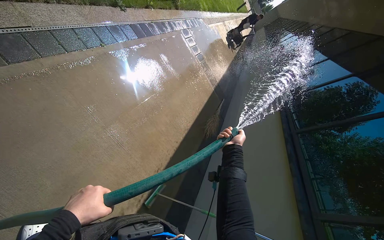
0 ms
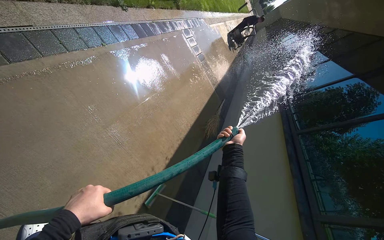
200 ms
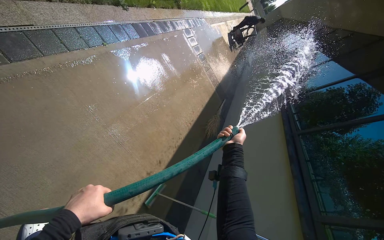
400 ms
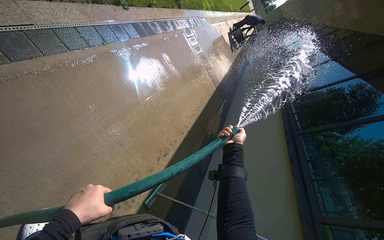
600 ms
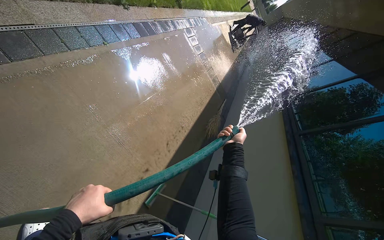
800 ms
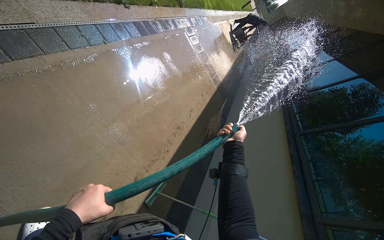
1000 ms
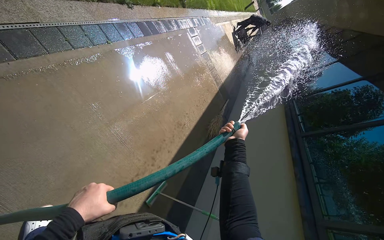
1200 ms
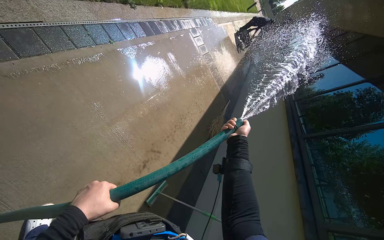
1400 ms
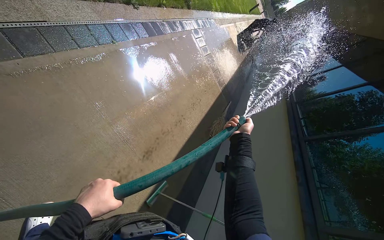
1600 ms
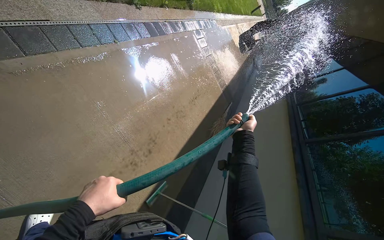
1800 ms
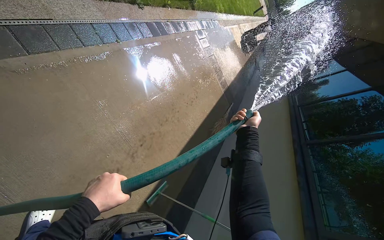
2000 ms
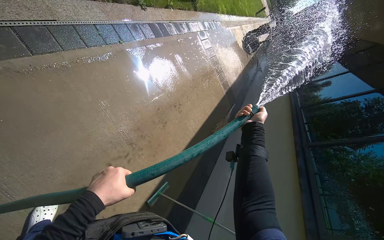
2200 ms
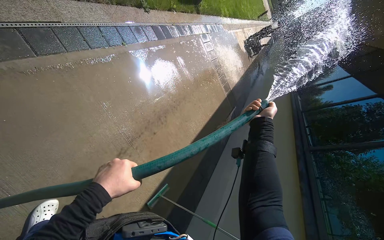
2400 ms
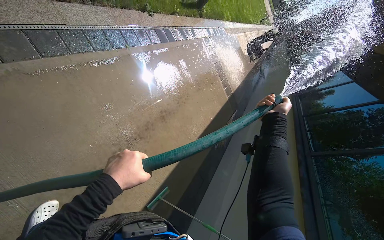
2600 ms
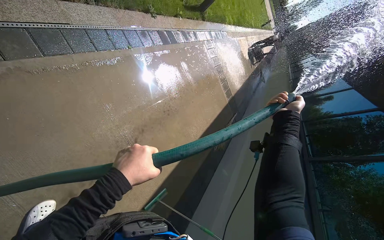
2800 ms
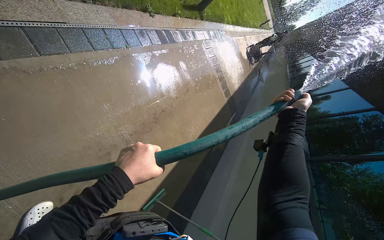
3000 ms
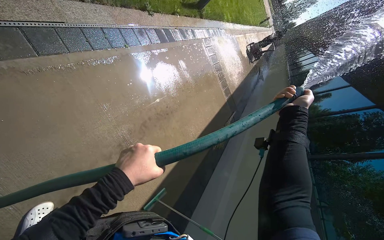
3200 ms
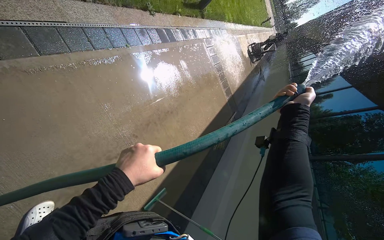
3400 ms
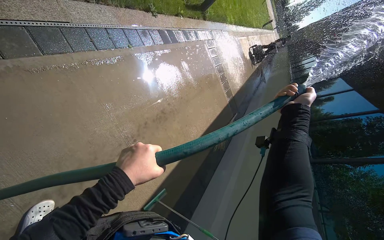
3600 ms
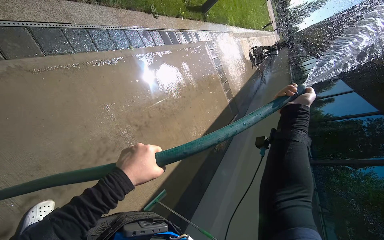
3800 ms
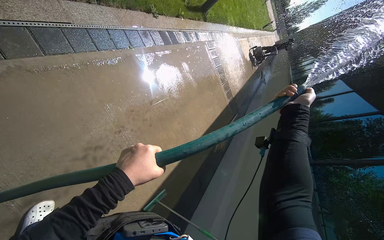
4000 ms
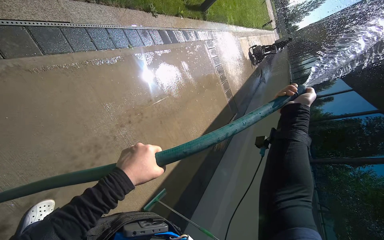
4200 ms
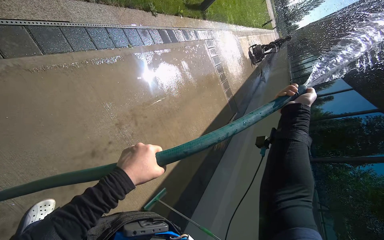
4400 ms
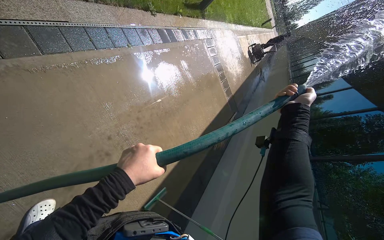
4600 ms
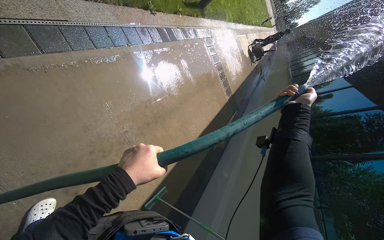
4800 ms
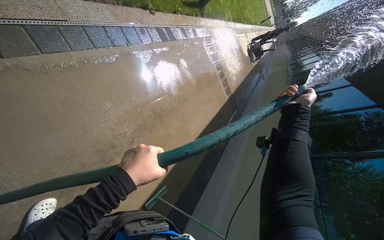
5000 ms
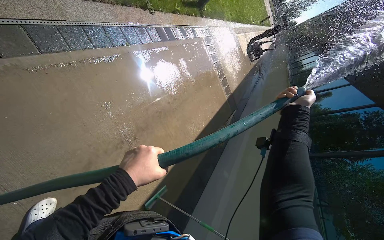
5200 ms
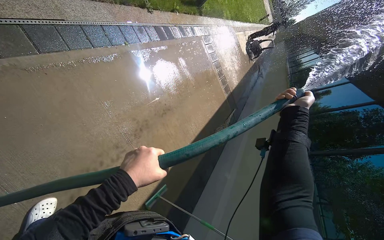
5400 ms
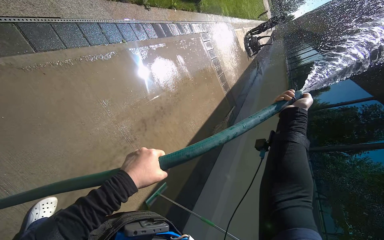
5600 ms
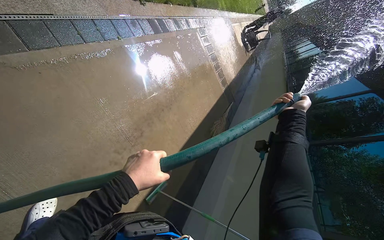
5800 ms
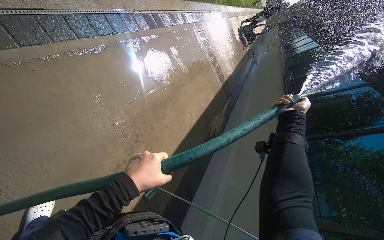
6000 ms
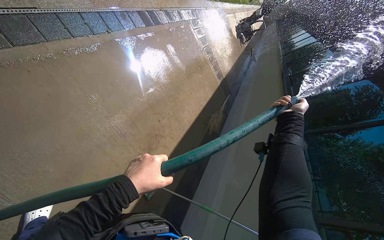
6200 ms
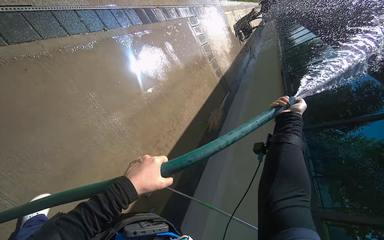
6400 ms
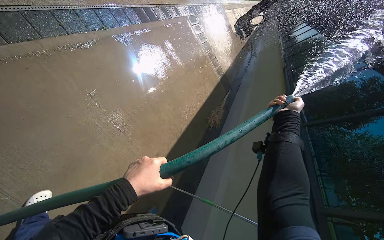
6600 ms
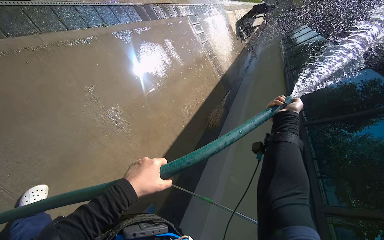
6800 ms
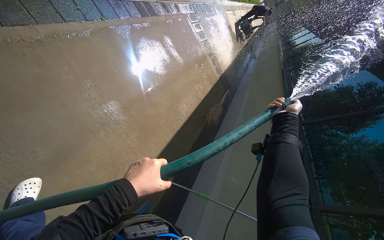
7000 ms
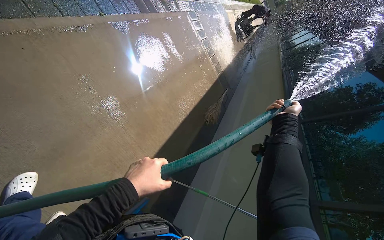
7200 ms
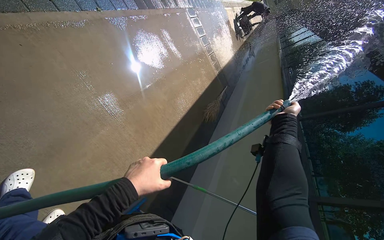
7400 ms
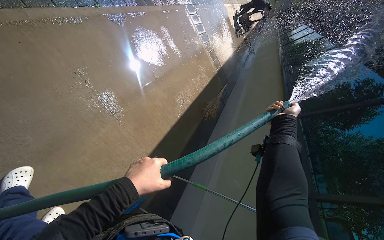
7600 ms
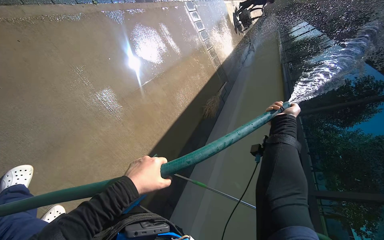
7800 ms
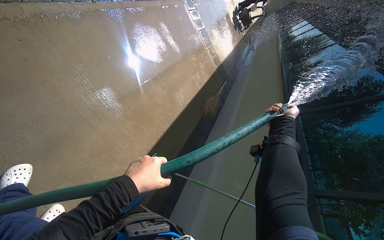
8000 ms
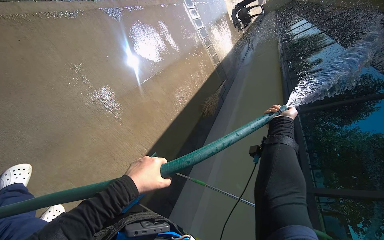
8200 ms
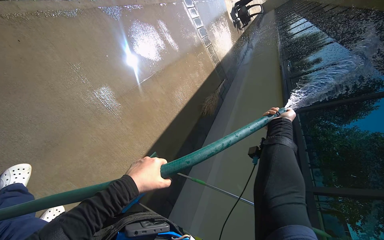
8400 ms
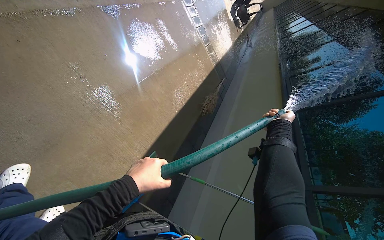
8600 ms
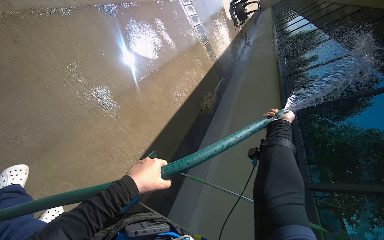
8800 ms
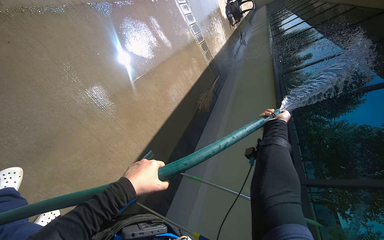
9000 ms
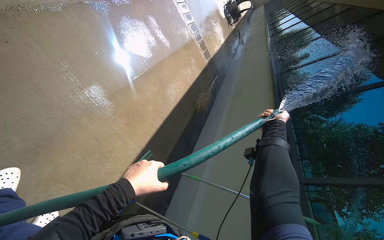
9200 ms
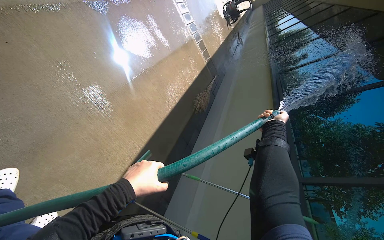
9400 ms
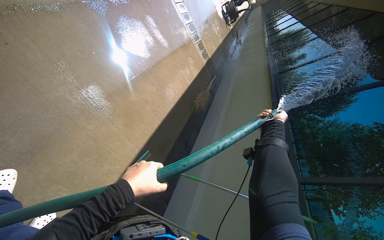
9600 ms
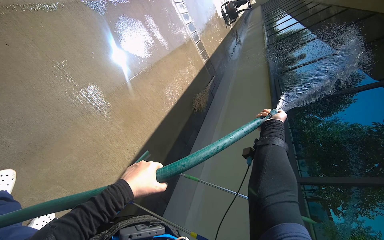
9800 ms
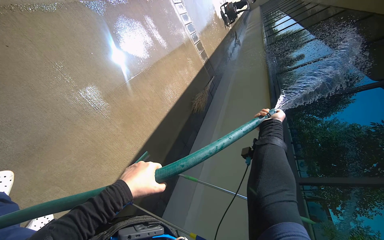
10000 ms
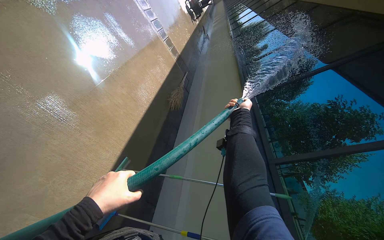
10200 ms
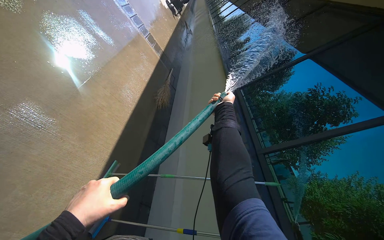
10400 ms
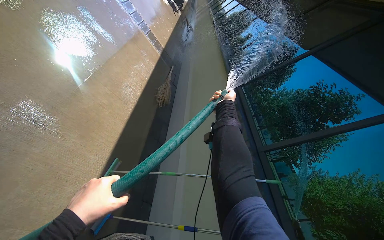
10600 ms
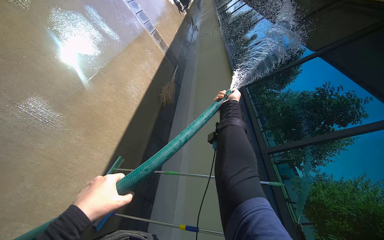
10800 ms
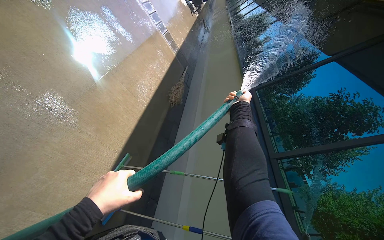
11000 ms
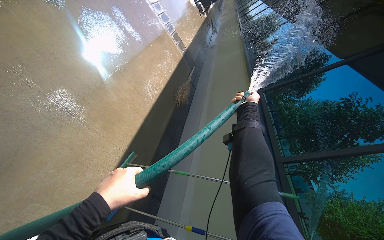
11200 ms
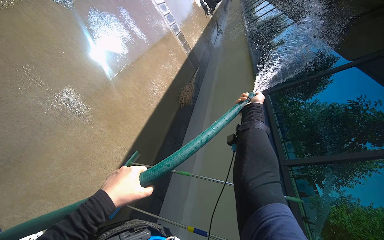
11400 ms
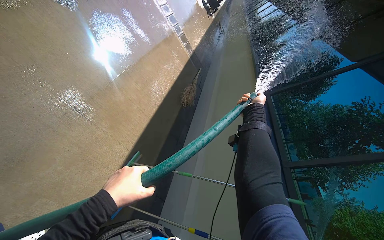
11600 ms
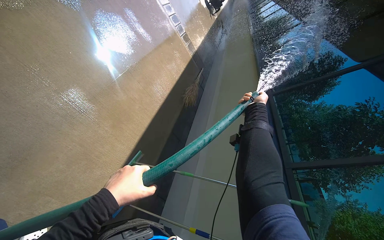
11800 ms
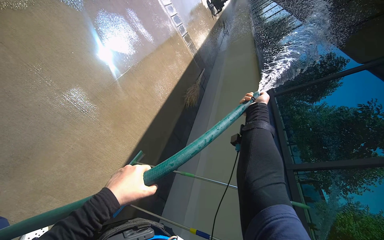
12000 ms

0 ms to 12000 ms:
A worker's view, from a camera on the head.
Job: sweeping floor.
The whole recording: Rinsing concrete ground. The worker rinses the concrete ground with a hose.
0 ms to 1600 ms: The hands stay close to where they were, moving slightly.
1600 ms to 3000 ms: The left hand travels up the picture and to the right by approximately 15 cm, while the right hand moves up the picture, nearer to the camera and to the right, approximately 25 cm.
3000 ms to 4400 ms: The hands stay close to where they were, moving slightly.
7600 ms to 9000 ms: The hands stay close to where they were, moving slightly.
9000 ms to 10400 ms: The head turns to the right by some 20 degrees.
10400 ms to 12000 ms: The hands stay close to where they were, moving slightly.

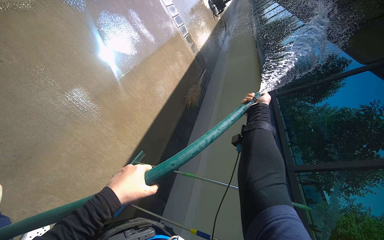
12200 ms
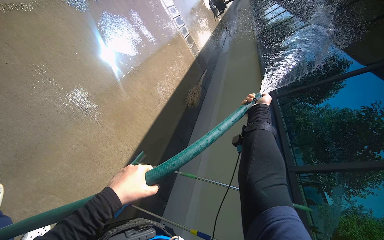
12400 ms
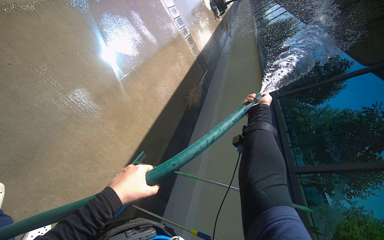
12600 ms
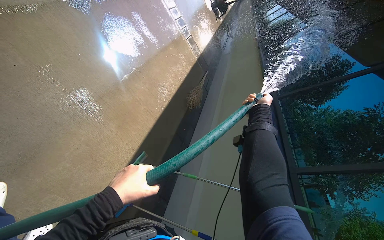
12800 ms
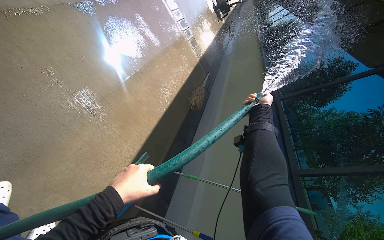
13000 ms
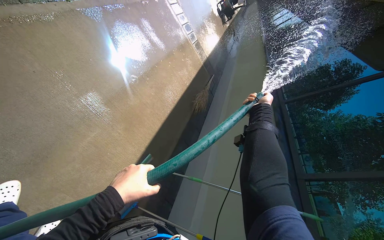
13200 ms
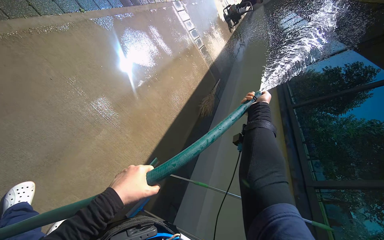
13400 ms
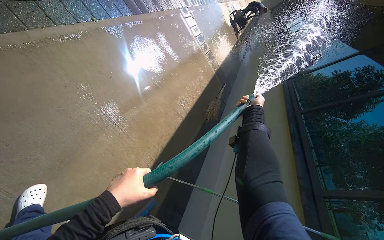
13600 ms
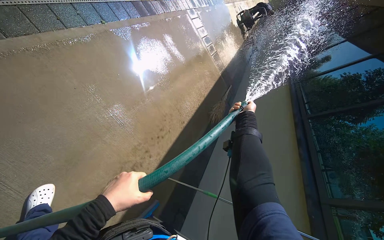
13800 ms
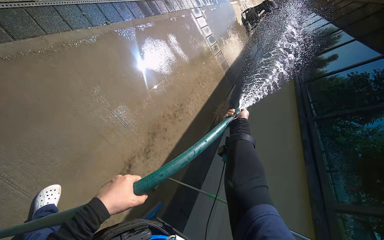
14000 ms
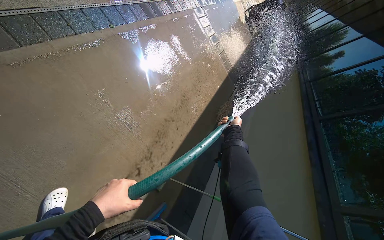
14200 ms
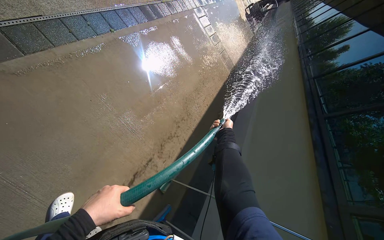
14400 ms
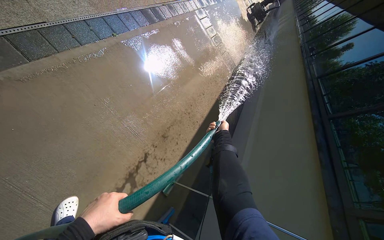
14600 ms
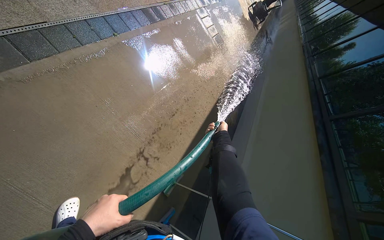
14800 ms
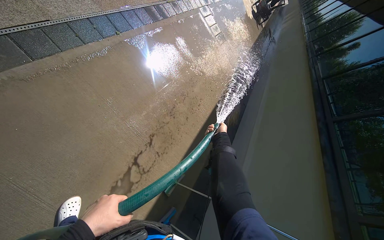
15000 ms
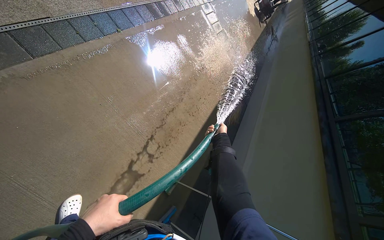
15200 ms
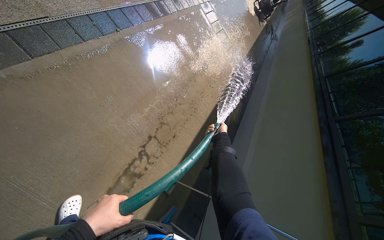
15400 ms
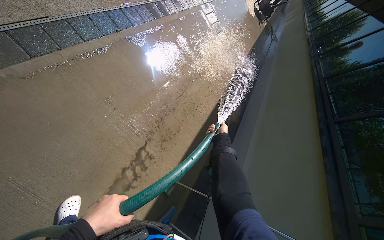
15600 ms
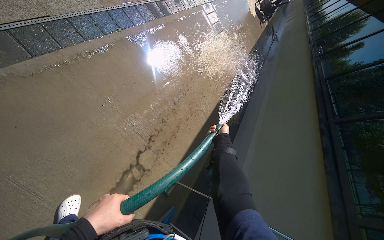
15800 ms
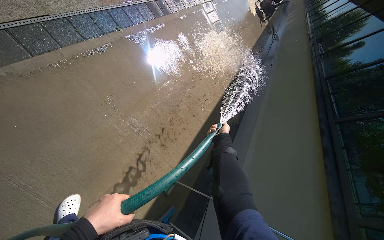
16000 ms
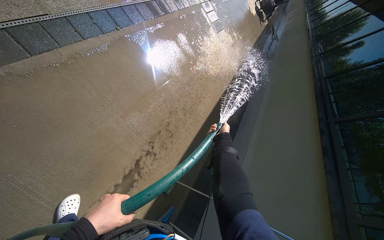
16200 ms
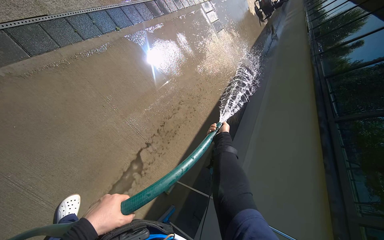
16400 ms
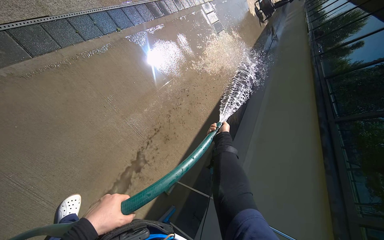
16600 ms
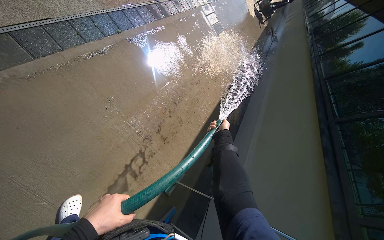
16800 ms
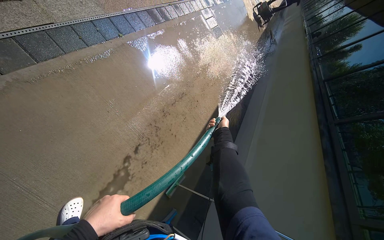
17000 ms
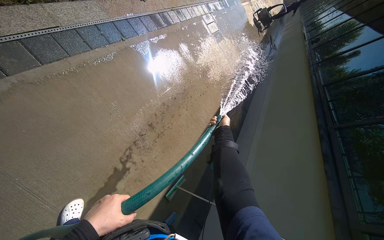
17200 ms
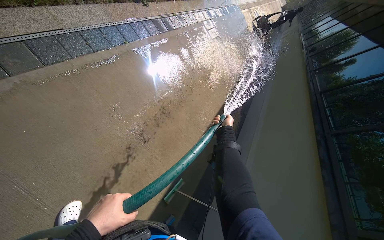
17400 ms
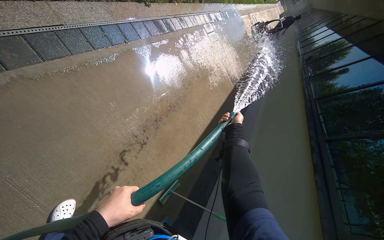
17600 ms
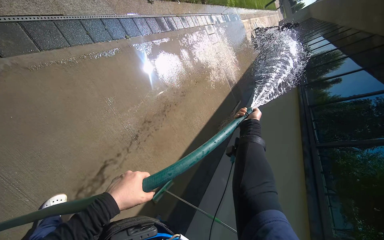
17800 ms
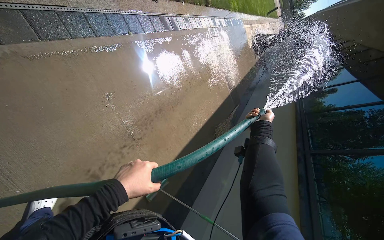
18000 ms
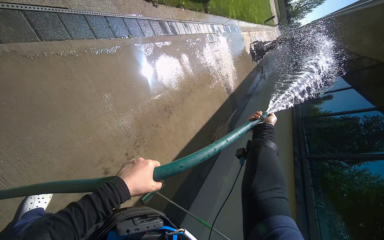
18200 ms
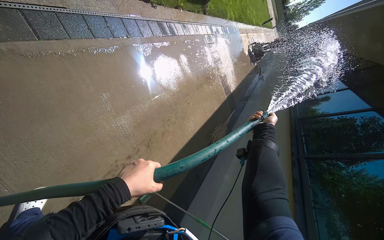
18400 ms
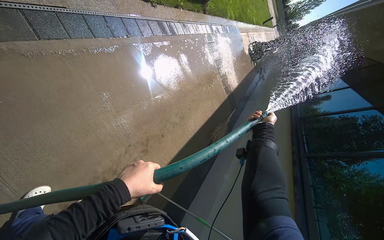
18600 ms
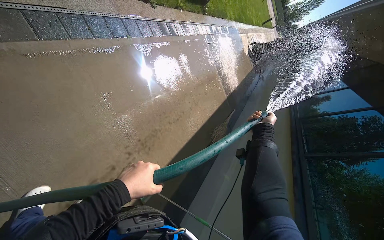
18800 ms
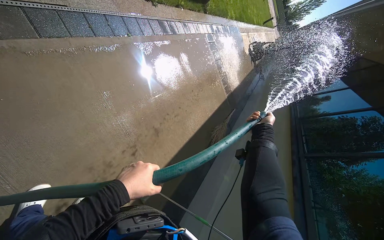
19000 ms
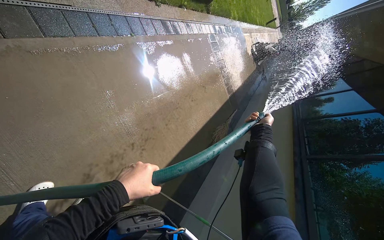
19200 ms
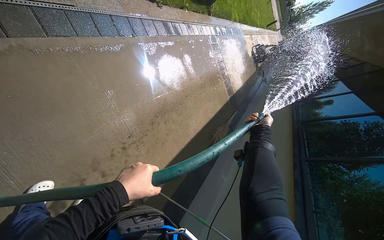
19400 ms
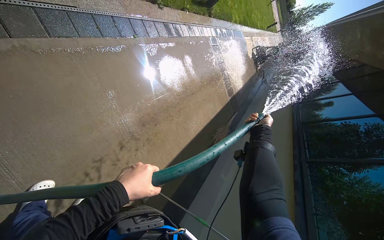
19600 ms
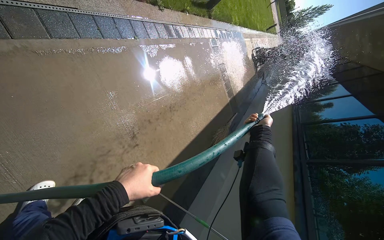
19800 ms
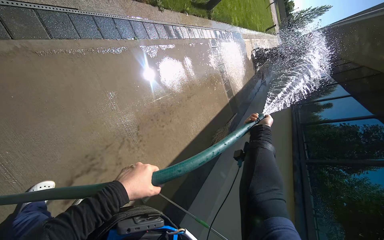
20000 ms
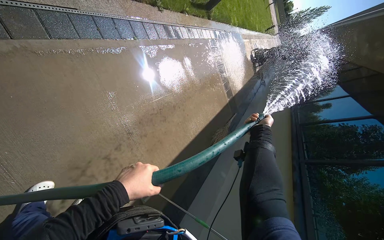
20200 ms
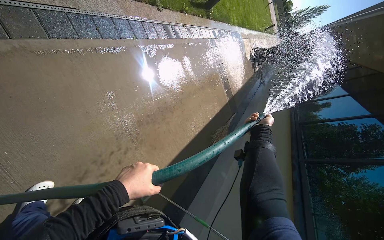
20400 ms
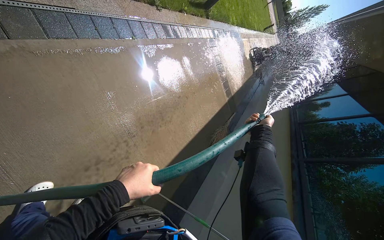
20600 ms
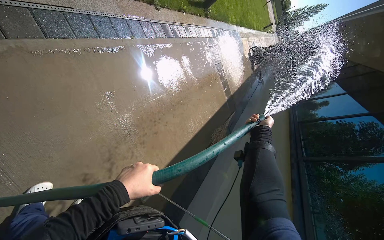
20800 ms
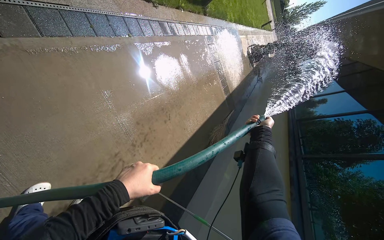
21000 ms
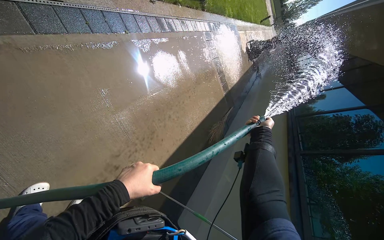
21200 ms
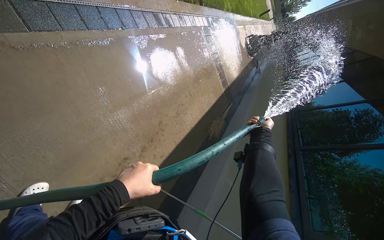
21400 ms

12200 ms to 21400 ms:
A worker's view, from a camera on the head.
Job: sweeping floor.
The whole recording: Rinsing concrete ground. The worker rinses the concrete ground with a hose.
12200 ms to 13800 ms: The right hand travels to the left by about 20 cm.
13800 ms to 15200 ms: The right hand is displaced to the left and farther from the camera by about 25 cm.
15200 ms to 16800 ms: The hands work in one place, with small movements.
16800 ms to 18400 ms: The right hand heads to the right and nearer to the camera, covering about 25 cm.
18400 ms to 21400 ms: The hands are busy where they are.
